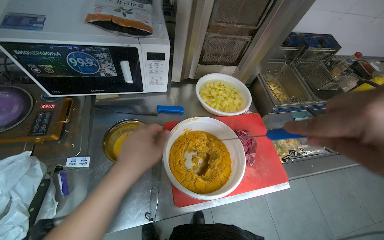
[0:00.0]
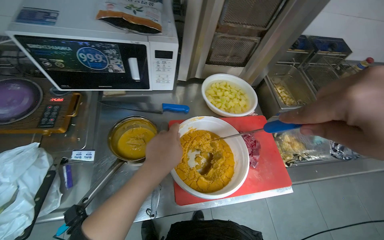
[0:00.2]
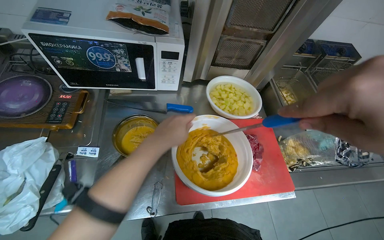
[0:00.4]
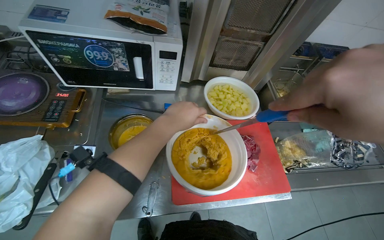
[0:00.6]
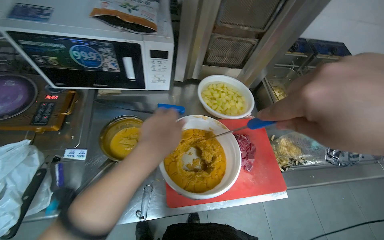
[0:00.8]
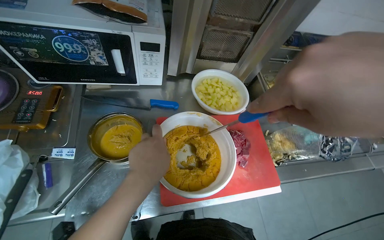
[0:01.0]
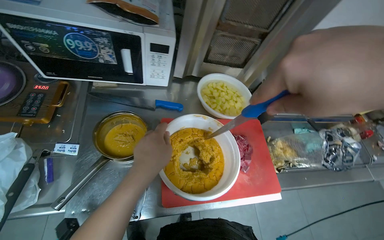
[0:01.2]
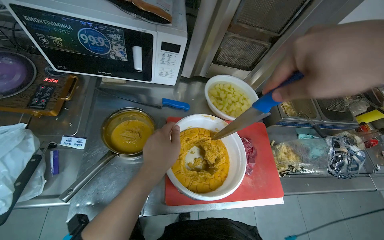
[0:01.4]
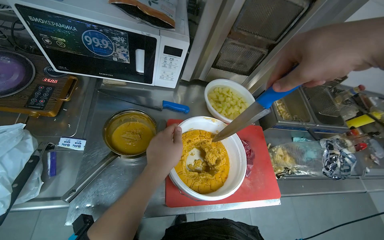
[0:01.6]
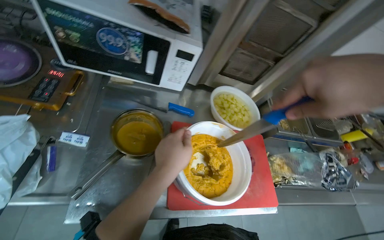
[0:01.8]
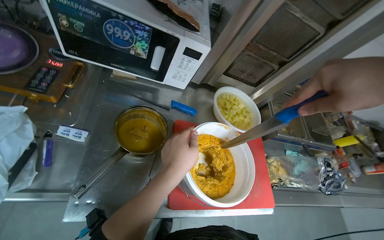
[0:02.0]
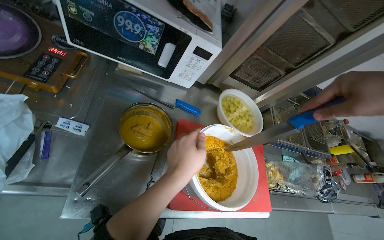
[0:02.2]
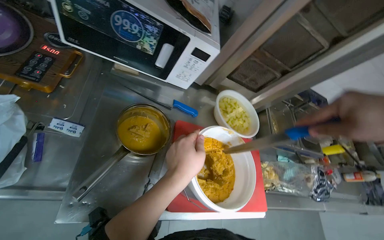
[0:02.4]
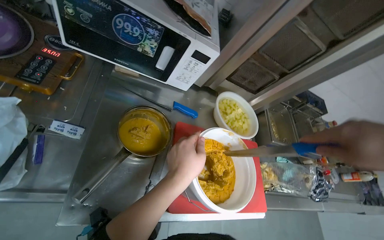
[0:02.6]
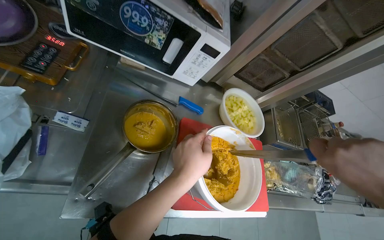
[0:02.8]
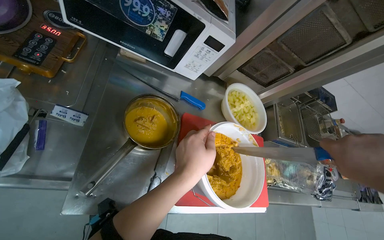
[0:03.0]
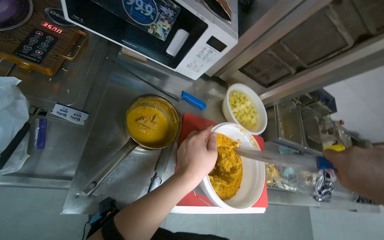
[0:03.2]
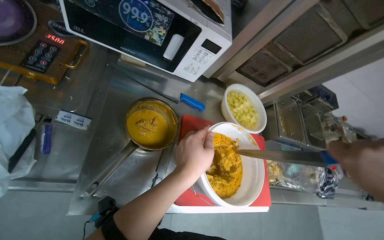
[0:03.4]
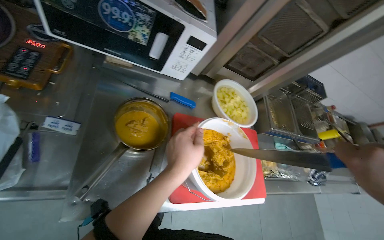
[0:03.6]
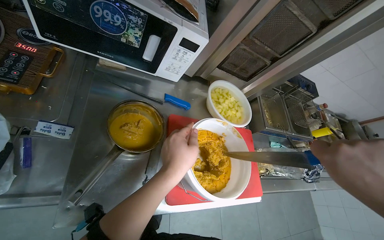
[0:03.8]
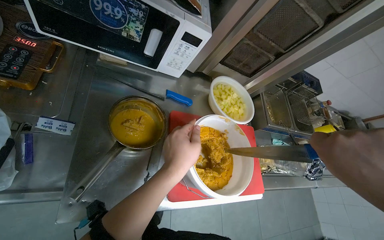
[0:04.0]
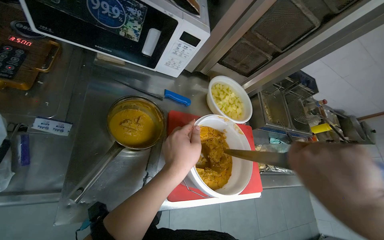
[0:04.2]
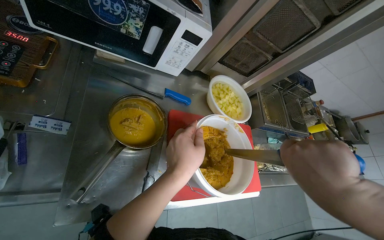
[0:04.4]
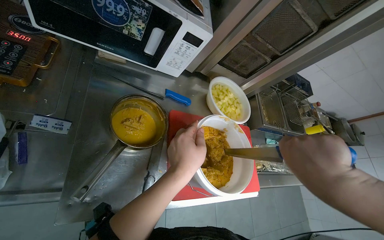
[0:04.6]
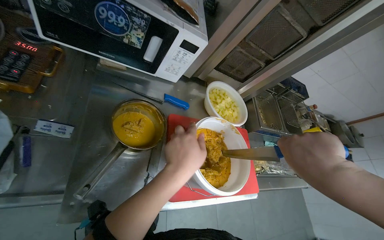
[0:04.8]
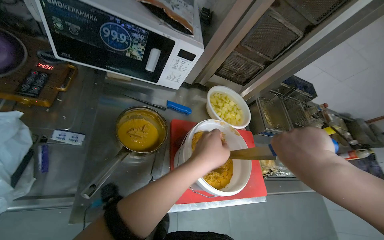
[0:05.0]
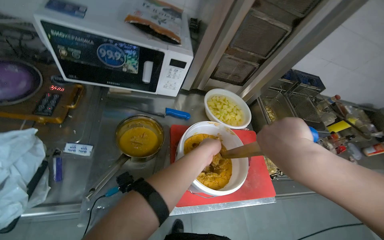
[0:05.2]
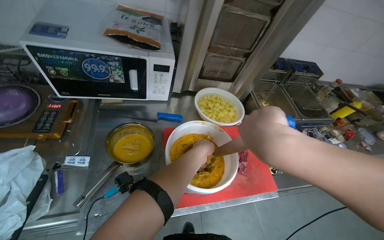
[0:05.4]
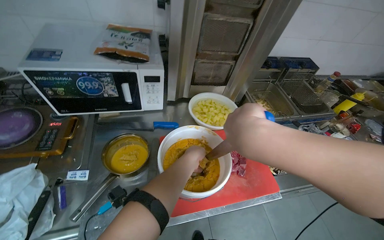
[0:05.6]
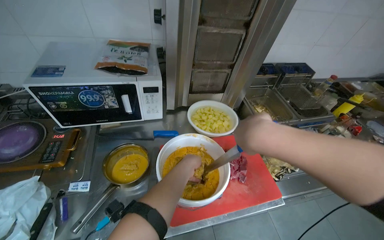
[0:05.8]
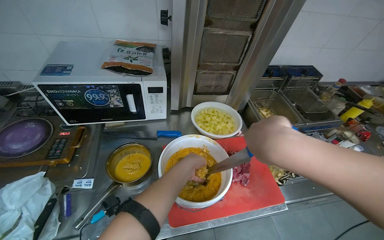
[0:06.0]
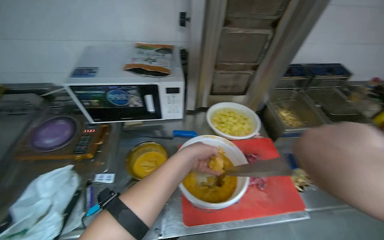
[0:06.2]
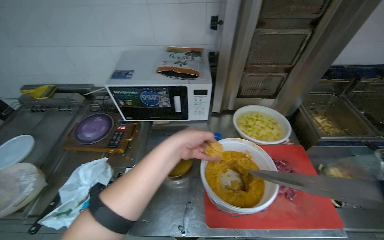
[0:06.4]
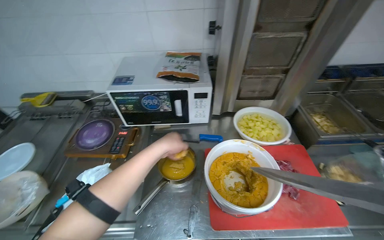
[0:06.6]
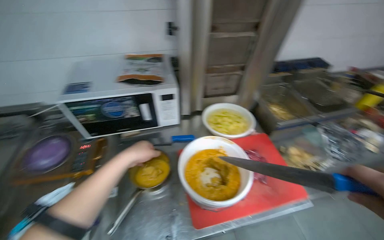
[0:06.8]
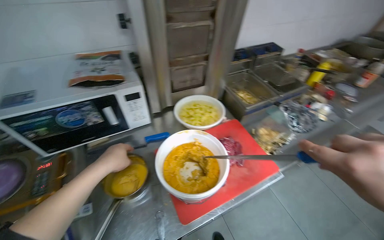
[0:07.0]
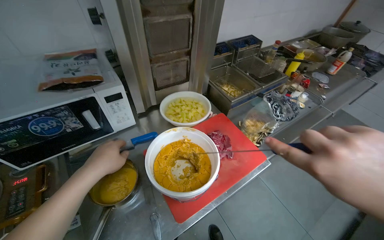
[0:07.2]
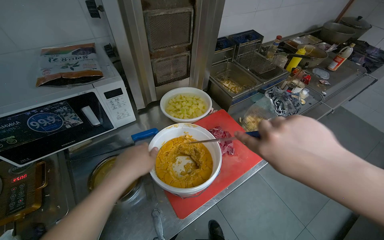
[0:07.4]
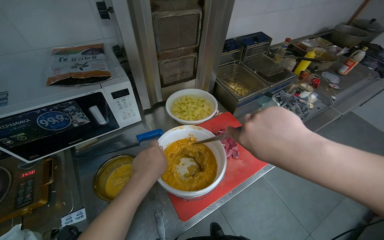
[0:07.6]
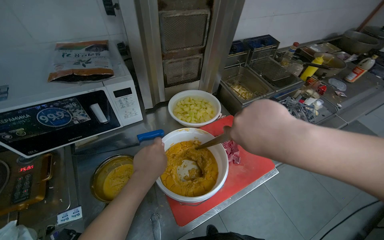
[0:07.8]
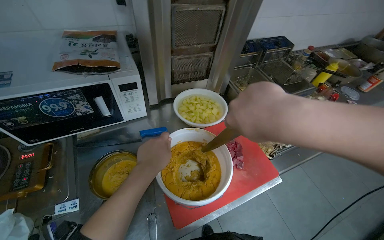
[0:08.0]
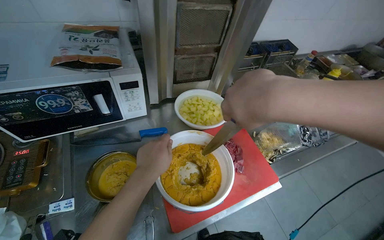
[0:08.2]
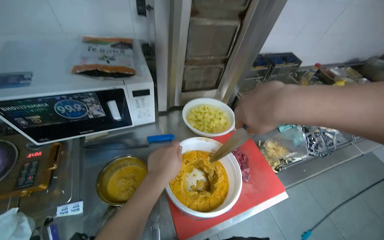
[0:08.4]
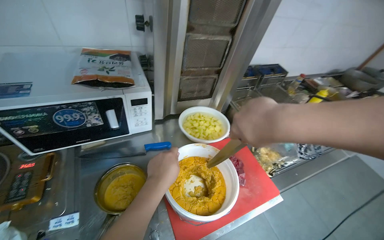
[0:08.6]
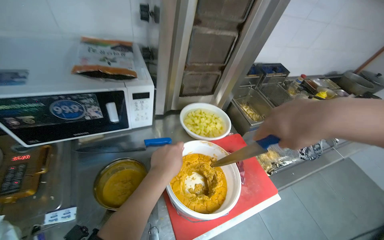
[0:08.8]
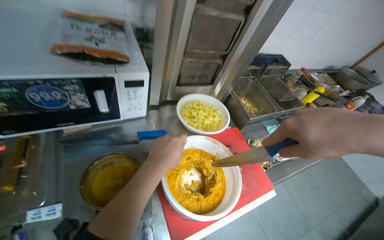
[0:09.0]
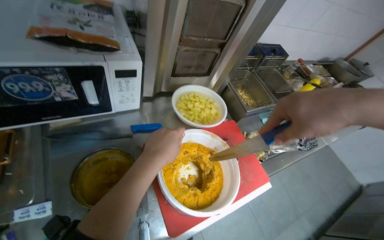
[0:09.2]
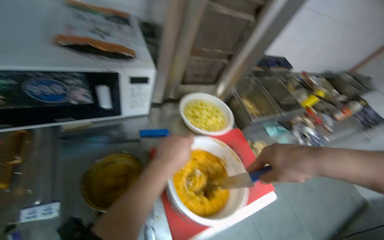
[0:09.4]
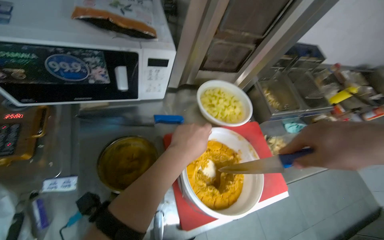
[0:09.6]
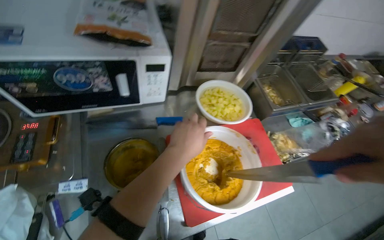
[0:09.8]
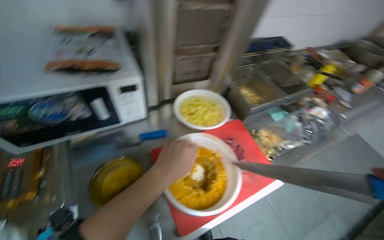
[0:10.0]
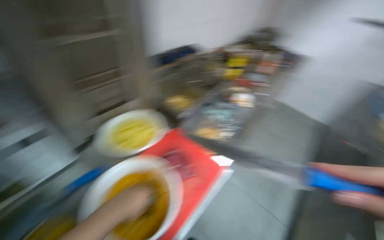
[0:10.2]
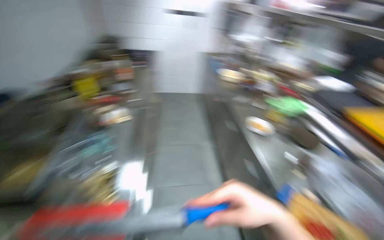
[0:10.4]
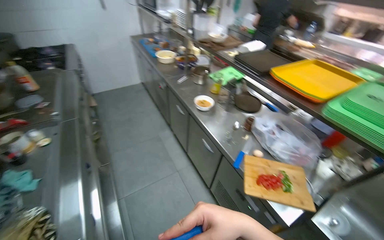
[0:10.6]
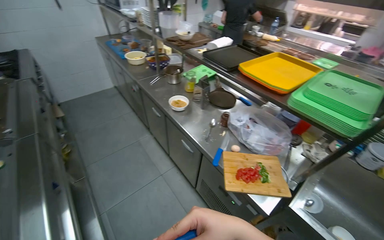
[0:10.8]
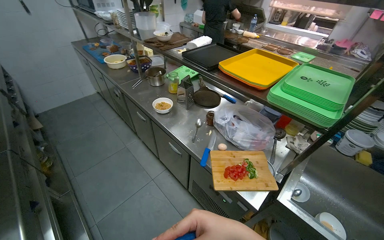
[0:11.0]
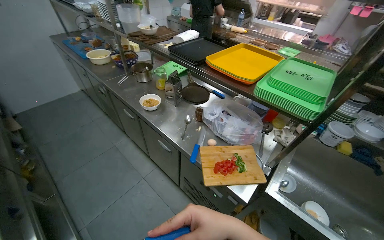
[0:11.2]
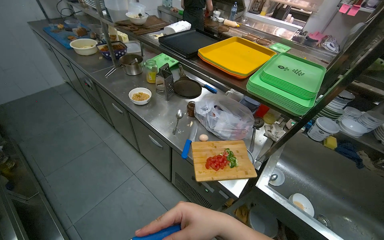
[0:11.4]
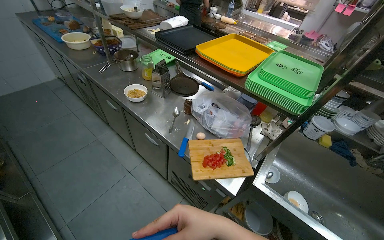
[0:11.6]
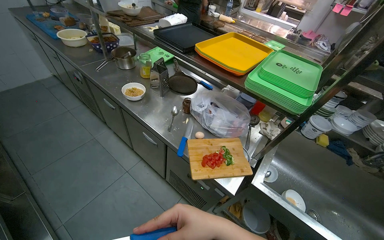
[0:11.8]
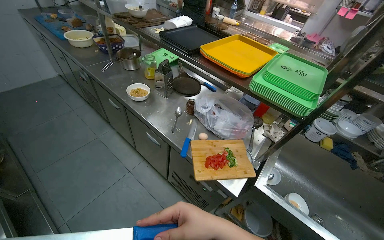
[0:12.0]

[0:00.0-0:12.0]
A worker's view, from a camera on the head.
Job: preparing food.
The whole recording: Mixing and seasoning paste. The worker mixes a yellow paste in a container with a knife, adding ingredients from a pot and seasoning.
0:04.4 to 0:06.0: The view swings roughly 15 degrees to the left. The view tips upward by about 15 degrees.
0:06.0 to 0:07.6: The head turns to the right by some 20 degrees.
0:09.0 to 0:10.4: The wearer's head swings about 75 degrees to the right.
0:10.4 to 0:12.0: The wearer looks about 40 degrees further to the right.

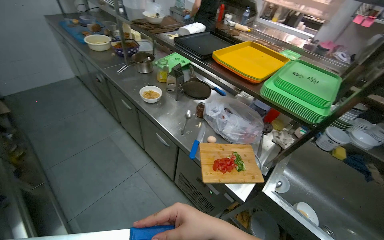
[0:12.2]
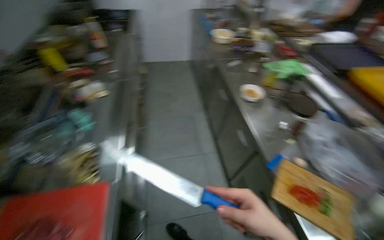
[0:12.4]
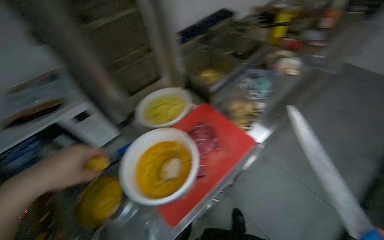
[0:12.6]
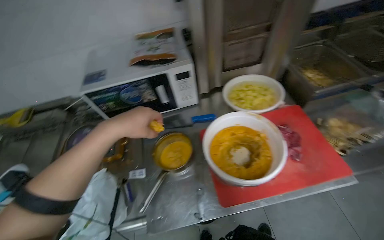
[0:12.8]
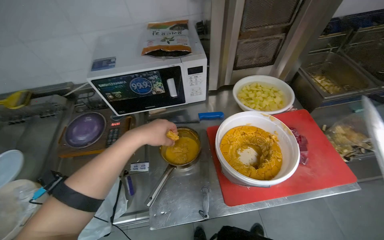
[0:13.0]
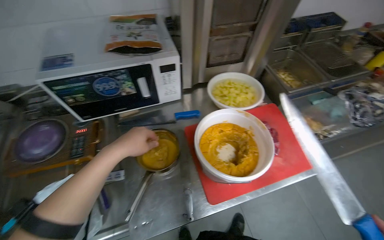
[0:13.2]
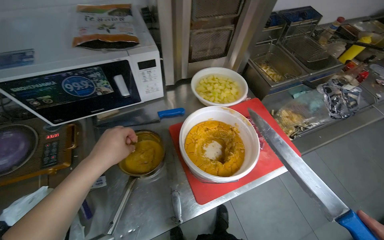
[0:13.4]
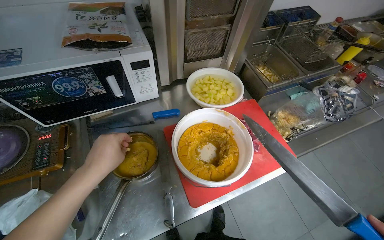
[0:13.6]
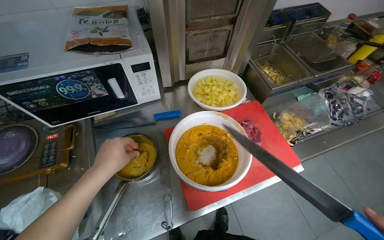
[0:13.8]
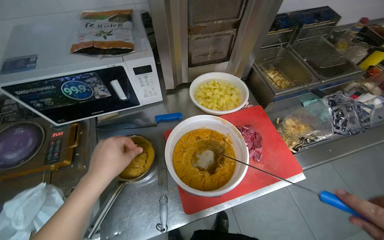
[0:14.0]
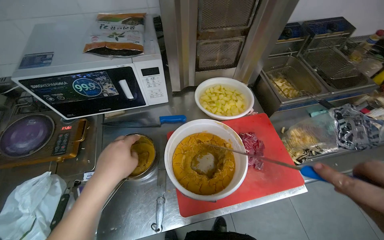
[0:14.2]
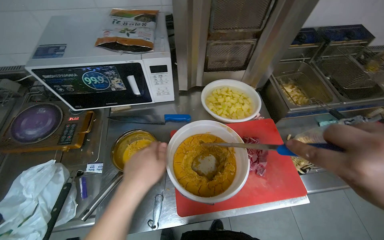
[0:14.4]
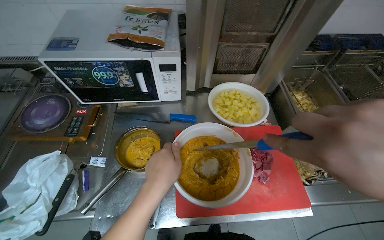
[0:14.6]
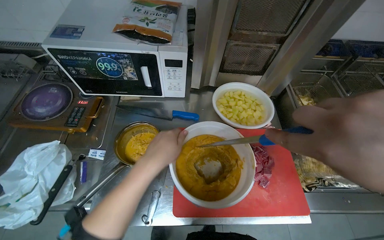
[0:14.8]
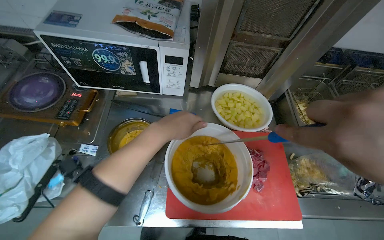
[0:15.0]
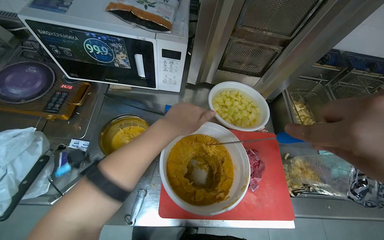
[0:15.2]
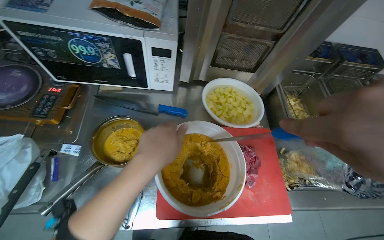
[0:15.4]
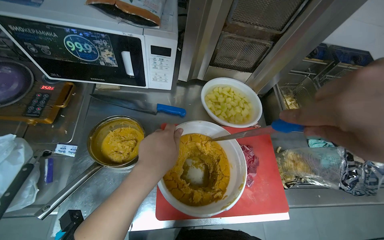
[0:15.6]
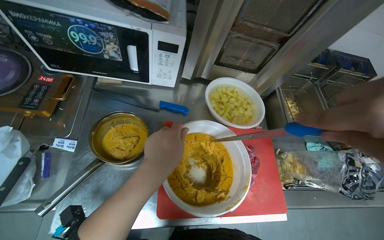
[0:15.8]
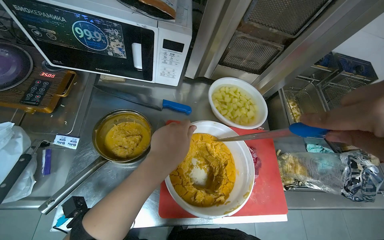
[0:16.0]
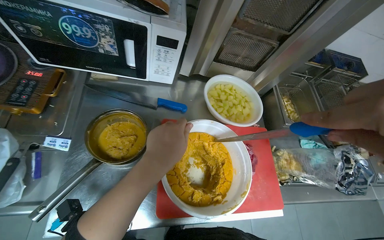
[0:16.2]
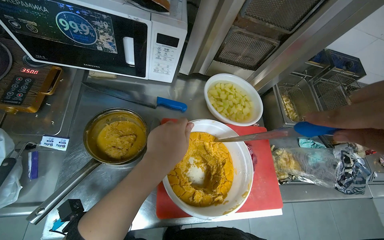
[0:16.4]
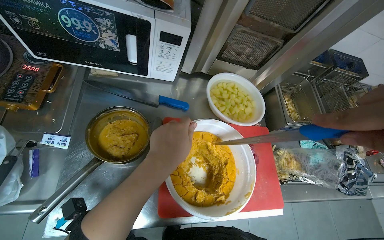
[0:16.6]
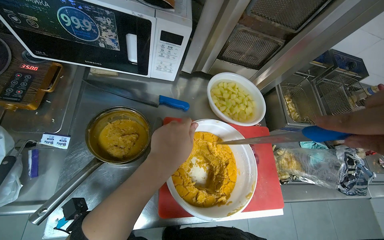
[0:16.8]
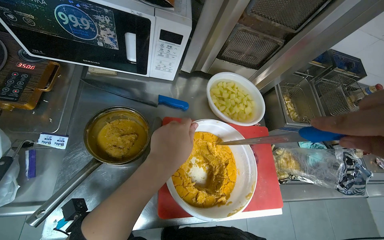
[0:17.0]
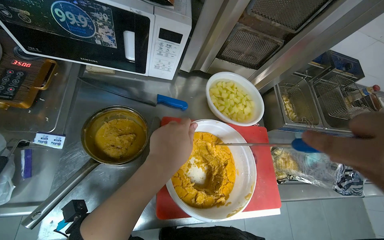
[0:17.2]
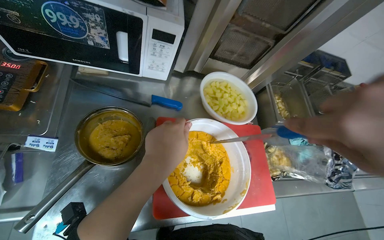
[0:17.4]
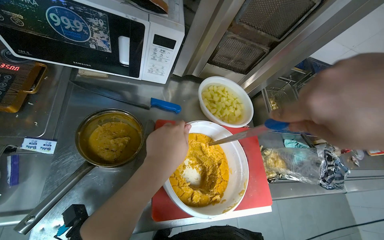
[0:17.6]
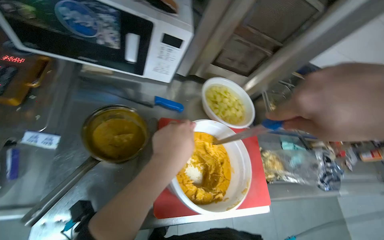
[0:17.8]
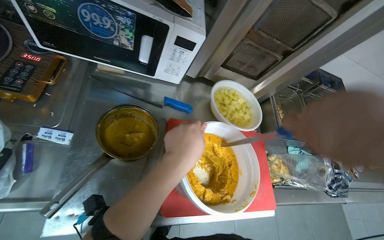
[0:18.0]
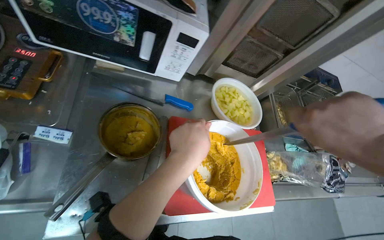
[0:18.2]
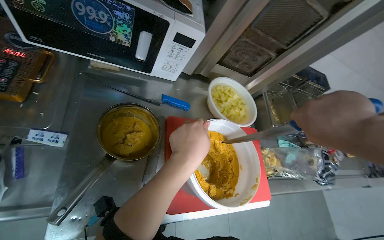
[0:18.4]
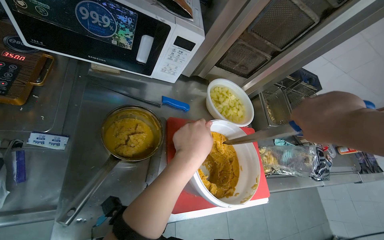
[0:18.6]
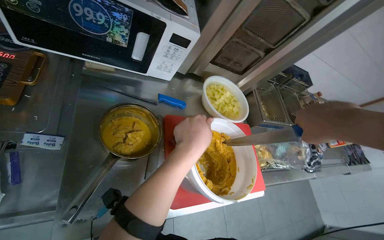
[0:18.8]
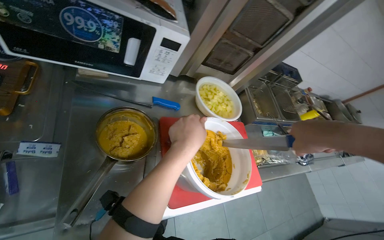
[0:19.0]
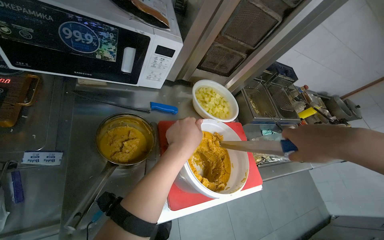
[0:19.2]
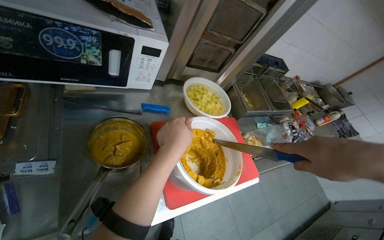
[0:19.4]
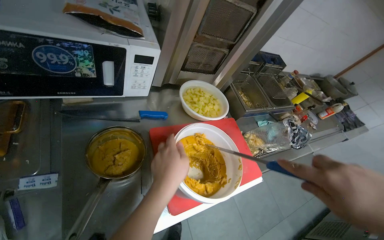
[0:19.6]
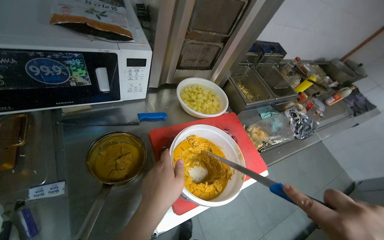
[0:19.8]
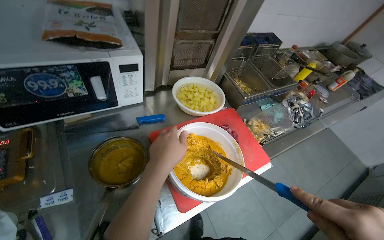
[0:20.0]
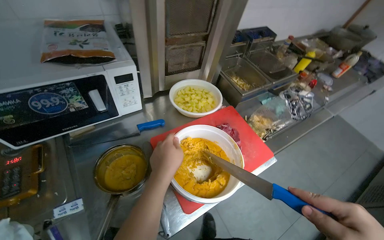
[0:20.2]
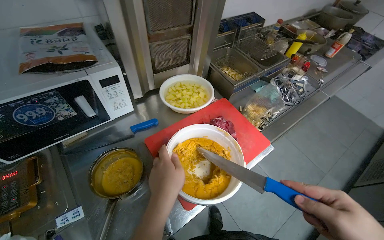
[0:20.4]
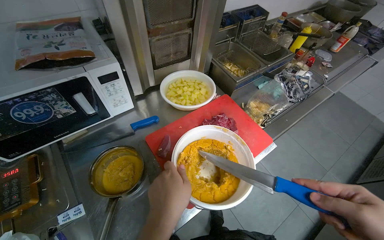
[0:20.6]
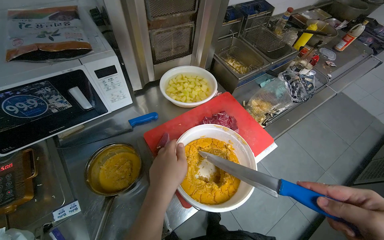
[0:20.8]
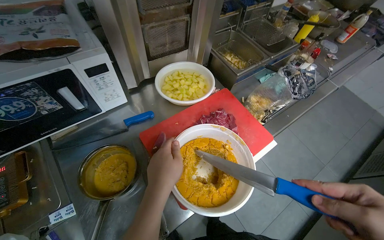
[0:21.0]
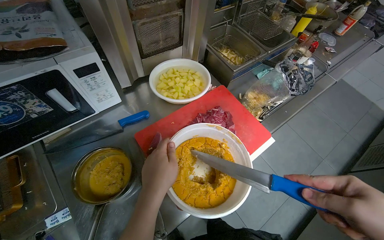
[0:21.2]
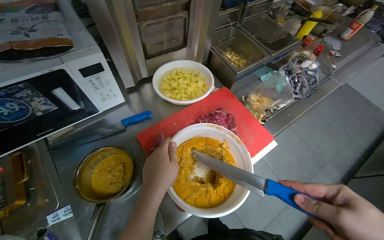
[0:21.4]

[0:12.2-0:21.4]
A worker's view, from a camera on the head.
Job: preparing food.
The whole recording: Mixing and seasoning paste. The worker mixes a yellow paste in a container with a knife, adding ingredients from a pot and seasoning.
0:12.2 to 0:13.8: The head travels about 50 cm. The wearer's head swings about 115 degrees to the left. The camera pitches downward, by some 15 degrees.
0:13.8 to 0:15.2: The left hand shifts some 15 cm to the right.
